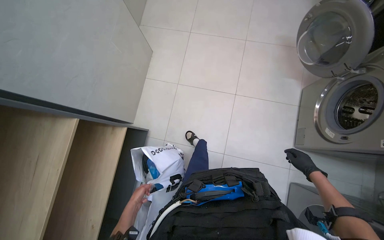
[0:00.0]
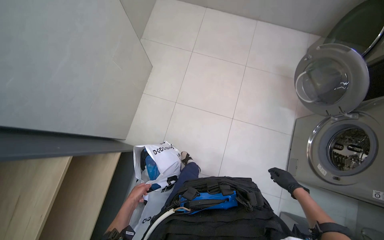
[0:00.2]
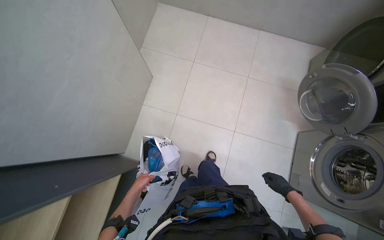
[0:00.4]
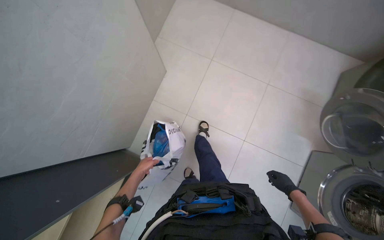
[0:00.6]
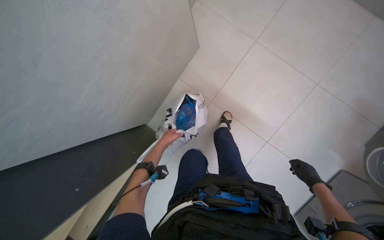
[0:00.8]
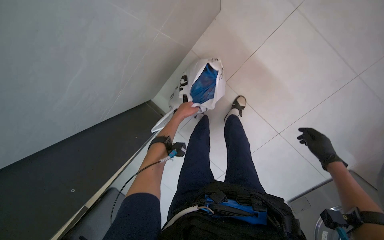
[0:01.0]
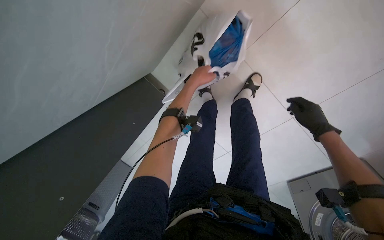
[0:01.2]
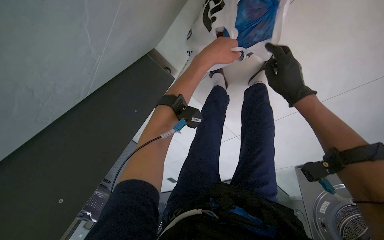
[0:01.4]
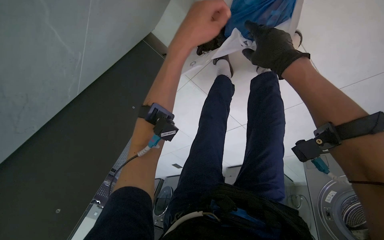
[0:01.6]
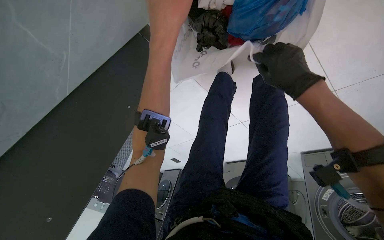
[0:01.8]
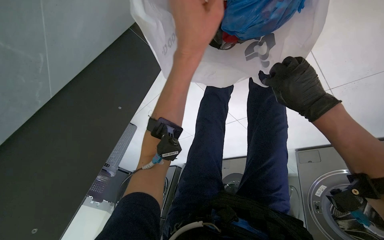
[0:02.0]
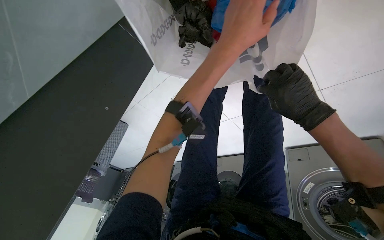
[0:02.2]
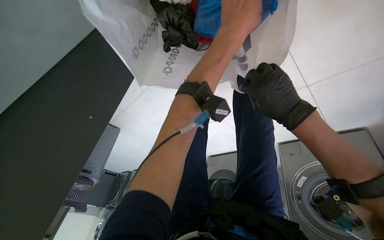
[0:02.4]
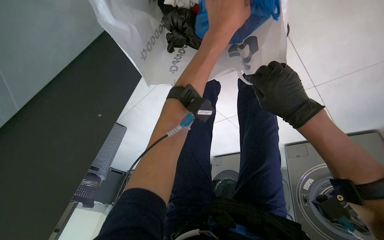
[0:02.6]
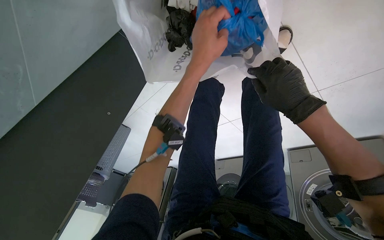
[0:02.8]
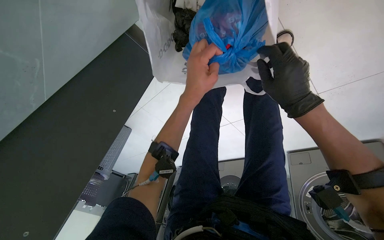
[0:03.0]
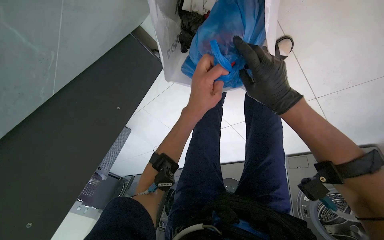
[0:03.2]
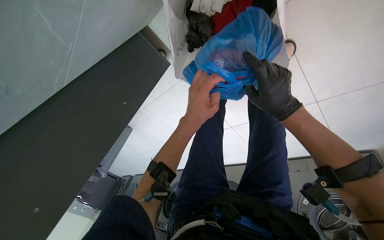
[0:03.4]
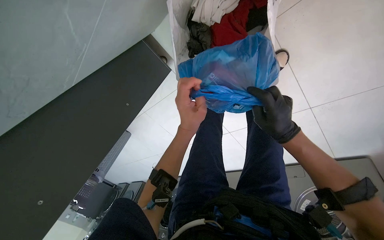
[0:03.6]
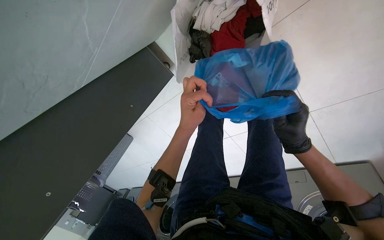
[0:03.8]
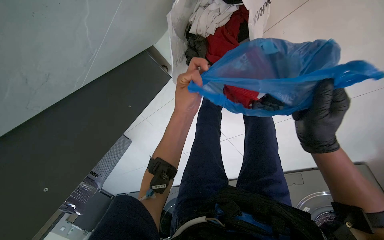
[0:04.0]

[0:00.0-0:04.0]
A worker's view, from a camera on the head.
Job: managing laundry.
The whole recording: Loading clothes into washing machine. The worker takes clothes from a bag and loads them into the washing machine.
0:00.0 to 0:01.4: The scene turns approximately 30 degrees clockwise in the picture. The left hand goes about 60 cm up the picture and to the right. The right hand moves up the picture, roughly 60 cm.
0:01.4 to 0:02.6: The right hand moves some 5 cm up the picture and comes back.
0:02.6 to 0:04.0: The left hand moves down the picture and to the left, some 20 cm.

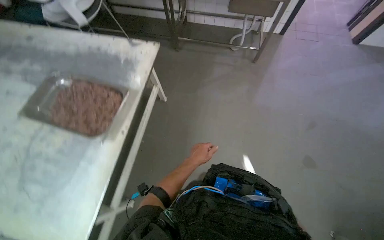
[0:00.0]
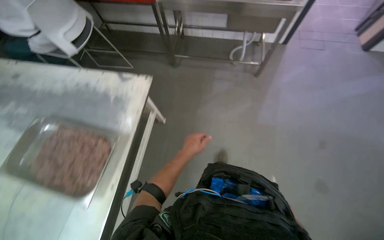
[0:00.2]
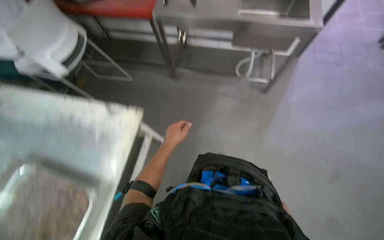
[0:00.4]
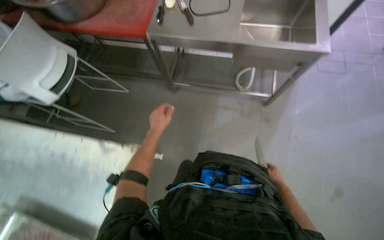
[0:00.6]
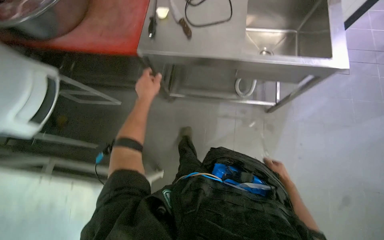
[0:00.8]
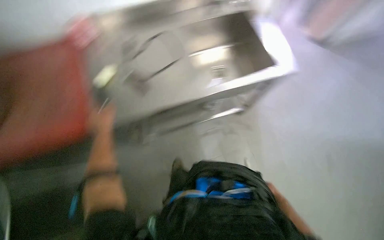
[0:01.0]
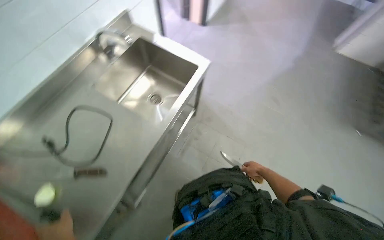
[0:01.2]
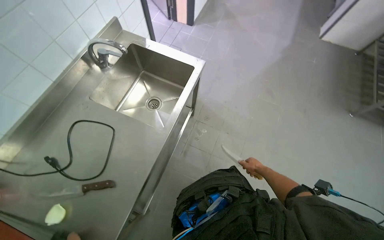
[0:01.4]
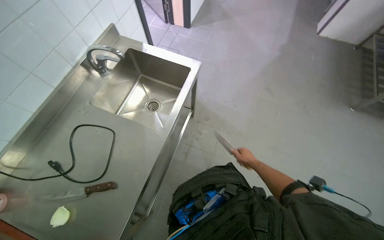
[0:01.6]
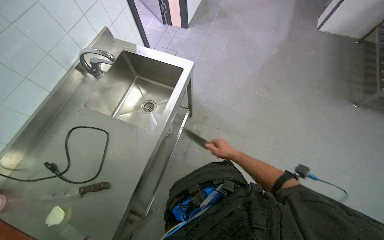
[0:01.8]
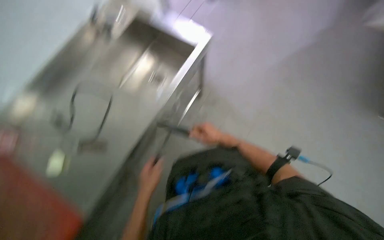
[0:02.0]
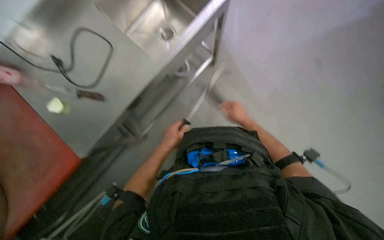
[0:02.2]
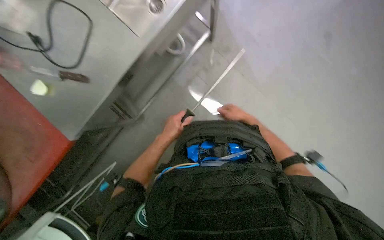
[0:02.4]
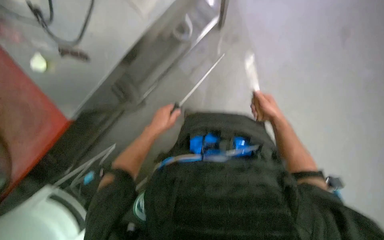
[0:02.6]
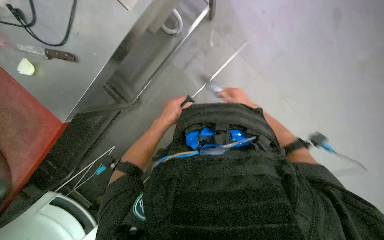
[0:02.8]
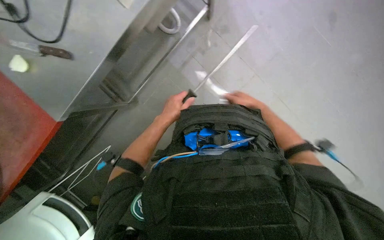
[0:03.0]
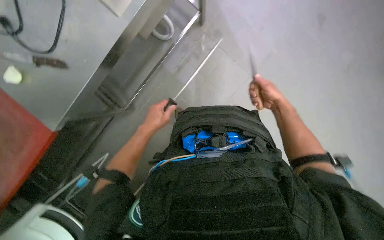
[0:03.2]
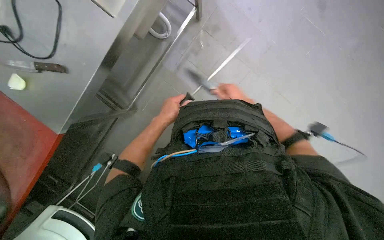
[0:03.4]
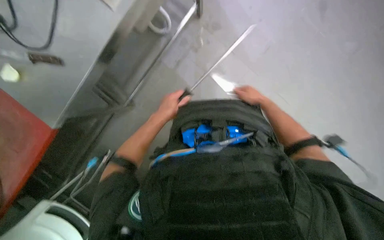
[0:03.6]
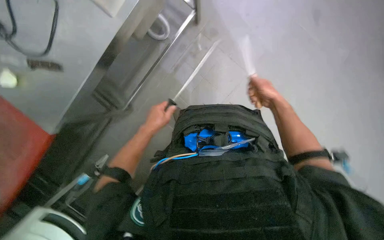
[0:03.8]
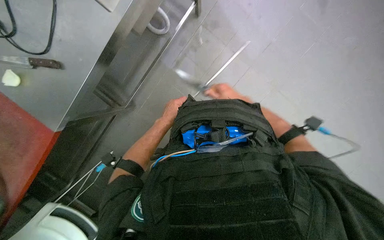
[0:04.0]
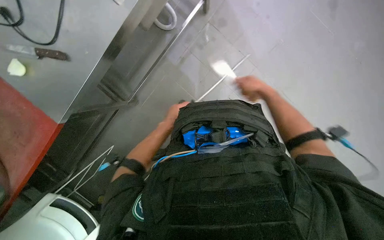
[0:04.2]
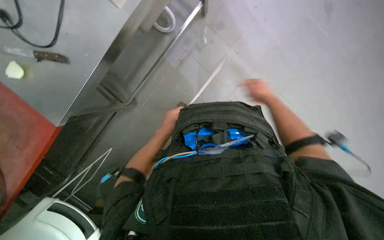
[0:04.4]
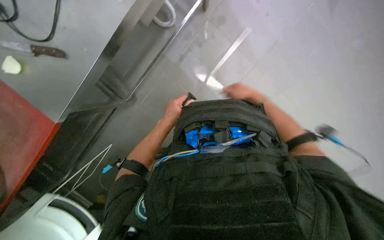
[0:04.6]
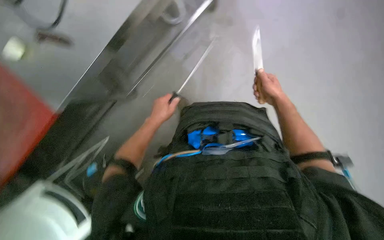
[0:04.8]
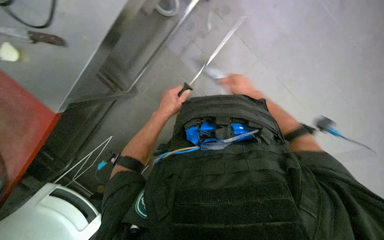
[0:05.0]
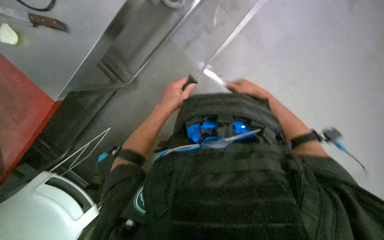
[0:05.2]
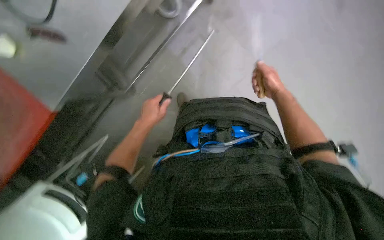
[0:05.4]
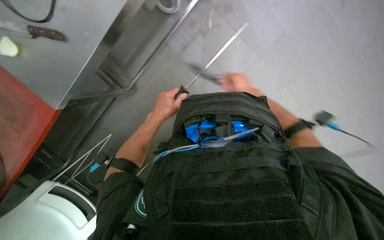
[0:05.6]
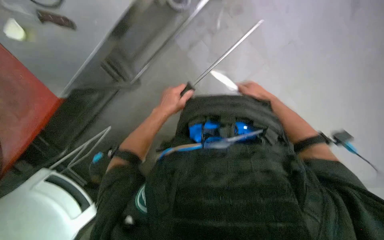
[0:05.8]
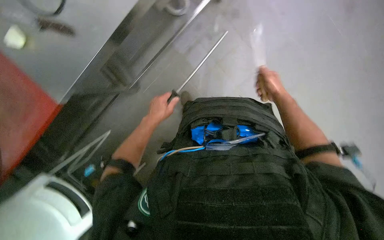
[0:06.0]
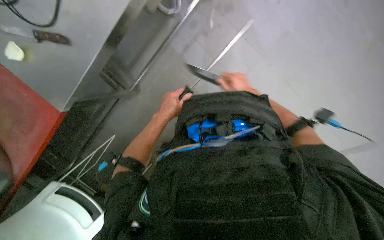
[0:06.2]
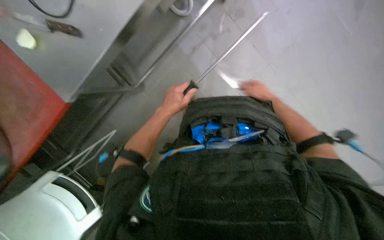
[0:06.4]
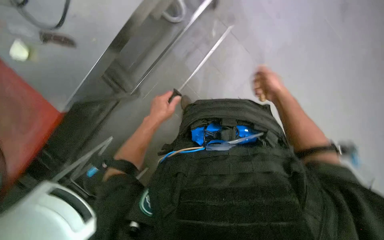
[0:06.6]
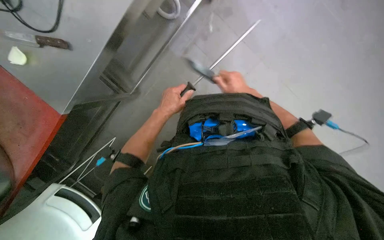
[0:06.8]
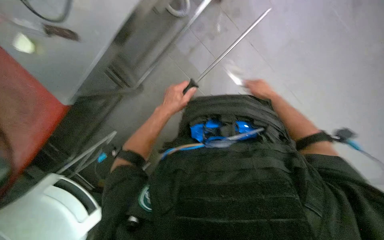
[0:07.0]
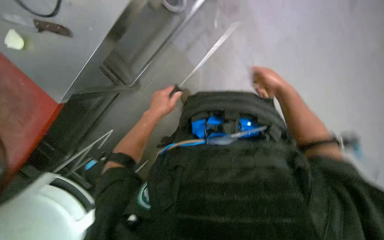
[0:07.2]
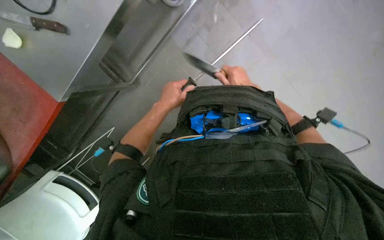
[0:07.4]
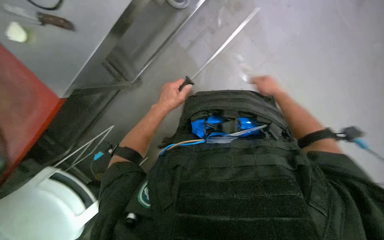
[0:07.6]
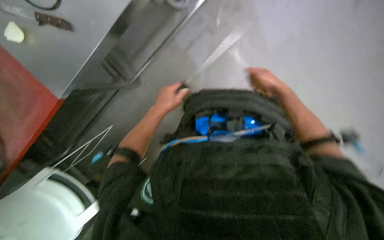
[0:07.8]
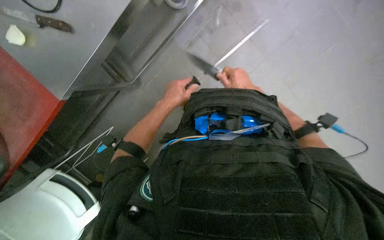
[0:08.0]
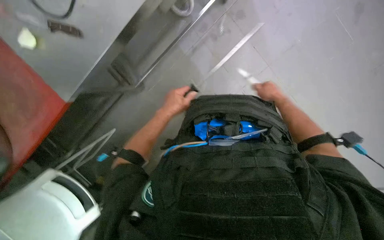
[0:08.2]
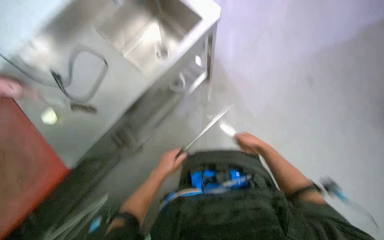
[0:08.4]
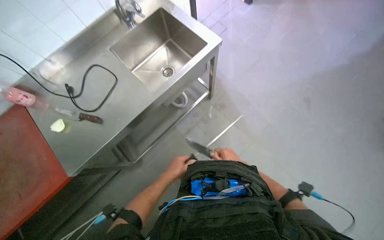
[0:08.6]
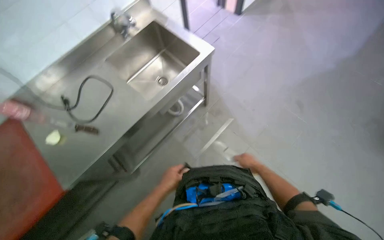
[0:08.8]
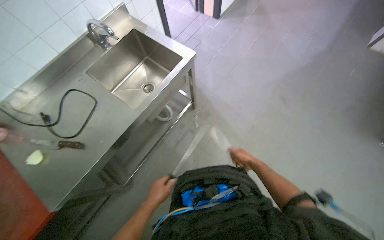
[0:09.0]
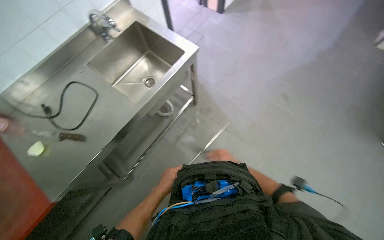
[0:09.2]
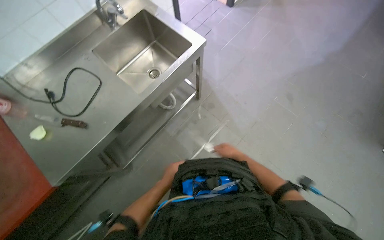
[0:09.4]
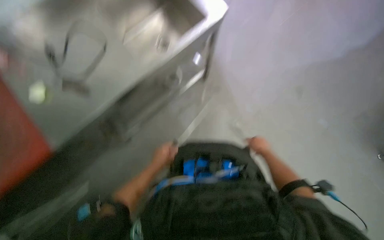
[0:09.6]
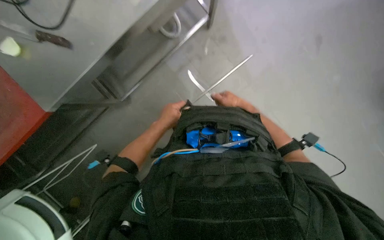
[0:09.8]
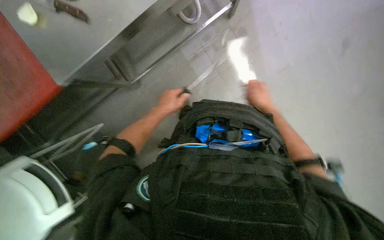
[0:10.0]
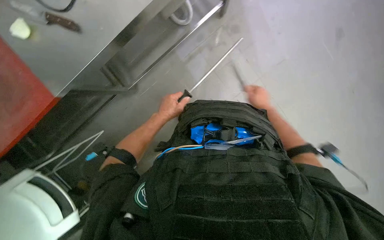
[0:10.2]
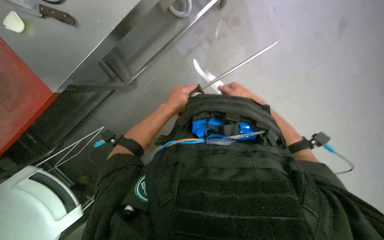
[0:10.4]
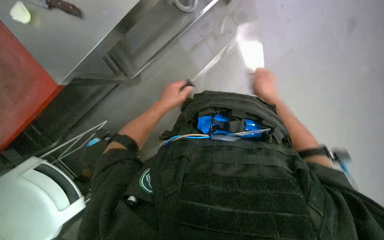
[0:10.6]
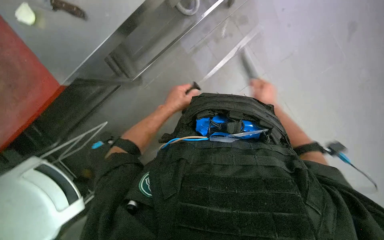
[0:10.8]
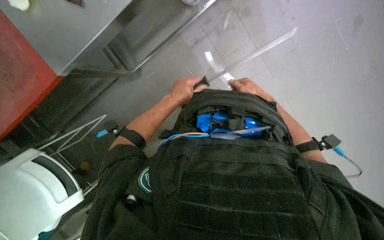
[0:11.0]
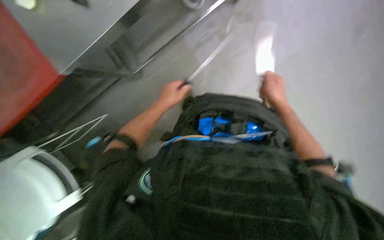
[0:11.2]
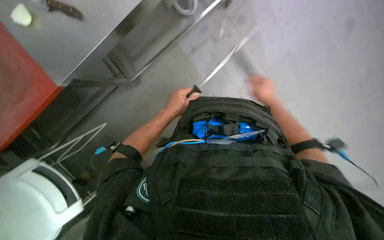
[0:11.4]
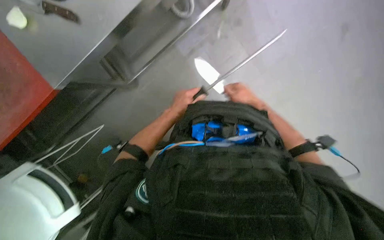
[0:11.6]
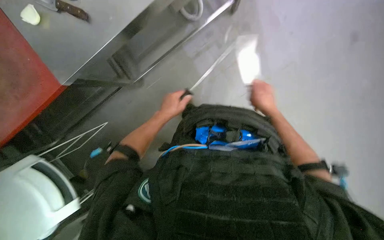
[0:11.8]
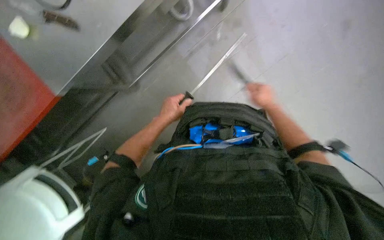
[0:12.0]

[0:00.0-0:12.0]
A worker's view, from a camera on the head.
Job: preparing food.
The whole recording: Sharpening knife with sharpening steel. The worker sharpens a knife using a sharpening steel on a metal counter.
0:00.0 to 0:01.6: The head travels some 1 m. The scene rotates counterclockwise by about 30 degrees.
0:01.6 to 0:03.0: The wearer looks about 30 degrees further downward.
0:03.0 to 0:04.4: The left hand is displaced farther from the camera by approximately 10 cm.
0:04.4 to 0:06.0: The right hand goes left and right, approximately 10 cm each way, reversing 3 times. The left hand is displaced nearer to the camera by roughly 10 cm.
0:06.0 to 0:07.6: The right hand moves left and right over some 15 cm, changing direction 3 times.
0:07.6 to 0:09.0: The camera pitches upward, by some 15 degrees. The hands both shift down the picture by approximately 20 cm.
0:09.0 to 0:10.4: The camera pitches downward, by approximately 15 degrees. The left hand is displaced up the picture by some 20 cm.
0:10.4 to 0:12.0: The hands work in one place, with small movements.

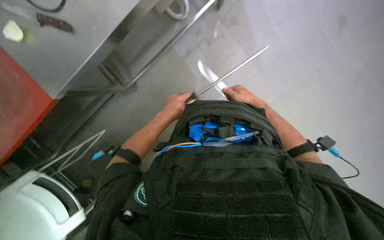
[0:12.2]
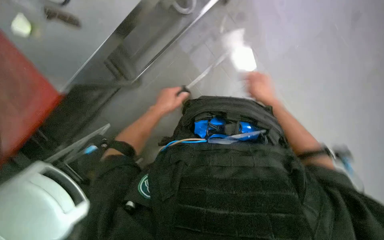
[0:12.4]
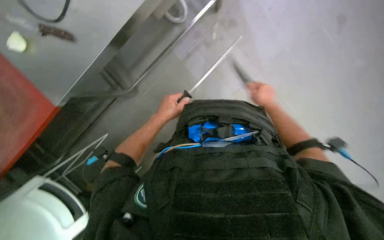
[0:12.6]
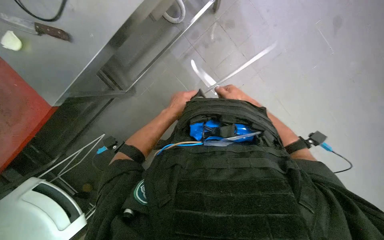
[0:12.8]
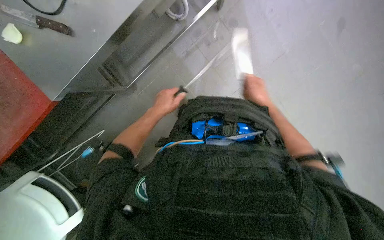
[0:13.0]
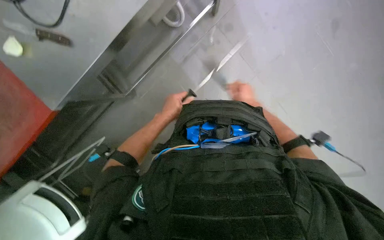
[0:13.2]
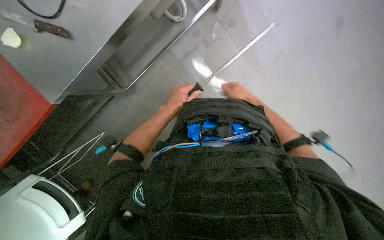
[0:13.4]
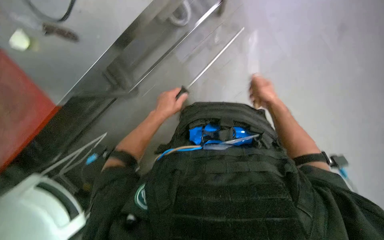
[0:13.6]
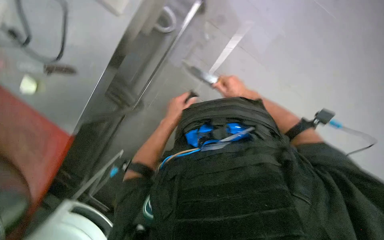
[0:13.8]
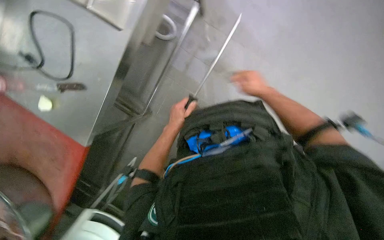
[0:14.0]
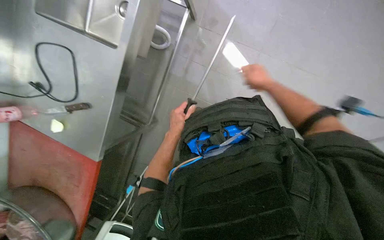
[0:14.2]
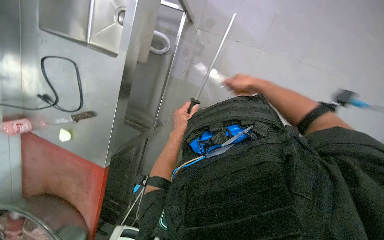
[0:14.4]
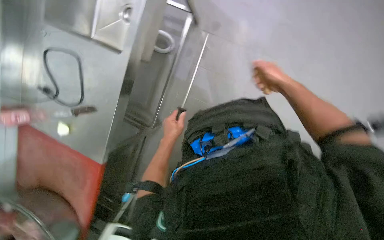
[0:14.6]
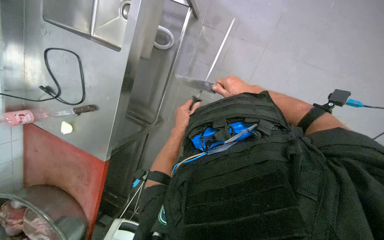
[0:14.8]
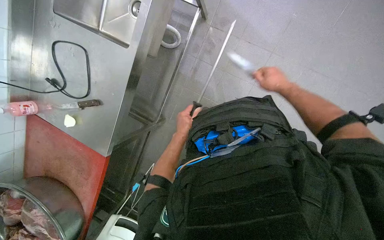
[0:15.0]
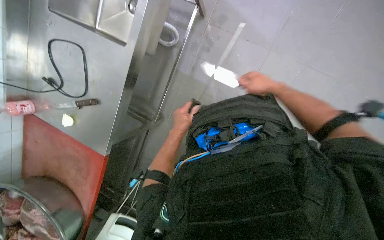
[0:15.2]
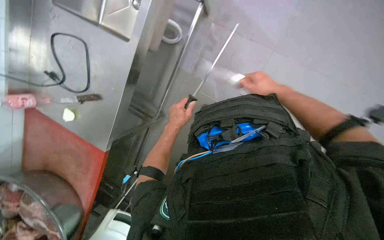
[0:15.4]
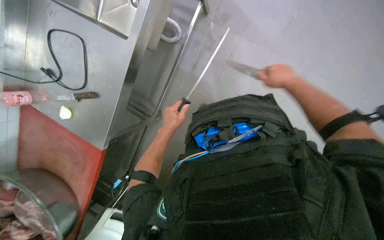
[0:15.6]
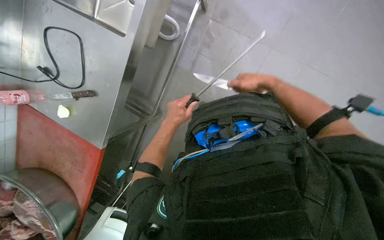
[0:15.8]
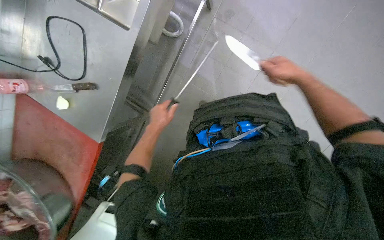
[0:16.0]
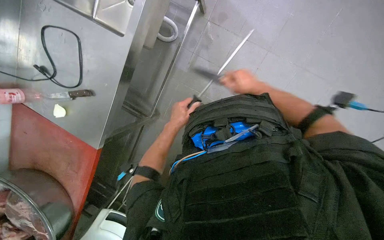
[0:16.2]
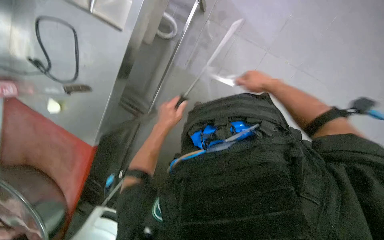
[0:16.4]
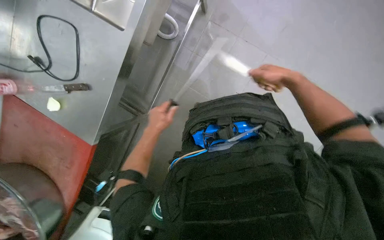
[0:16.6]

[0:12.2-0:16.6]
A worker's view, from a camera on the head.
Job: preparing food.
The whole recording: Sharpening knife with sharpening steel. The worker sharpens a knife using a sharpening steel on a metal counter.
0:12.2 to 0:13.6: The hands work in one place, with small movements.
0:15.2 to 0:16.6: The hands work in one place, with small movements.
